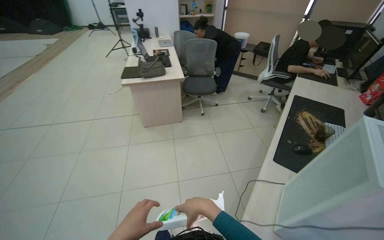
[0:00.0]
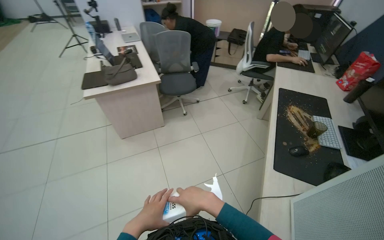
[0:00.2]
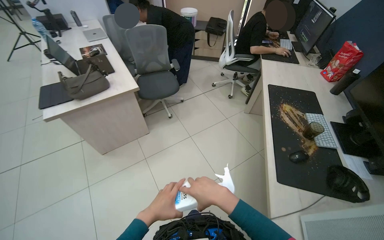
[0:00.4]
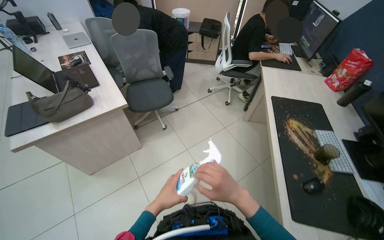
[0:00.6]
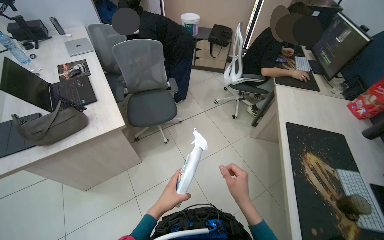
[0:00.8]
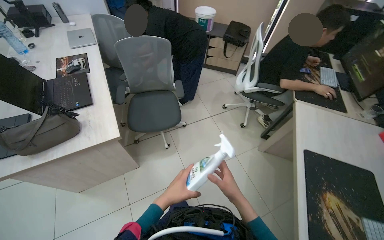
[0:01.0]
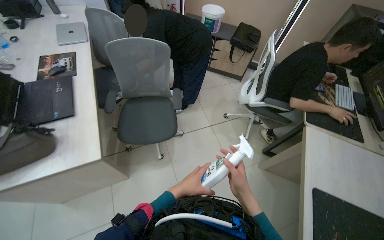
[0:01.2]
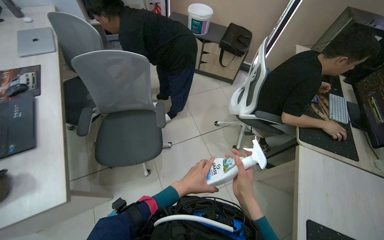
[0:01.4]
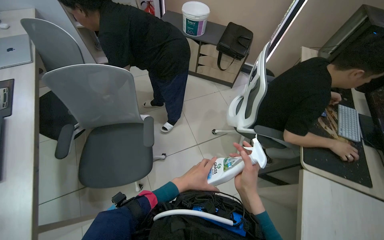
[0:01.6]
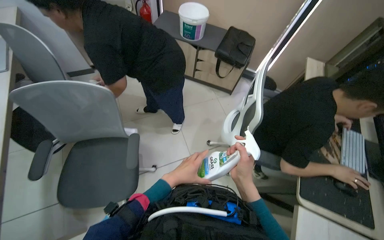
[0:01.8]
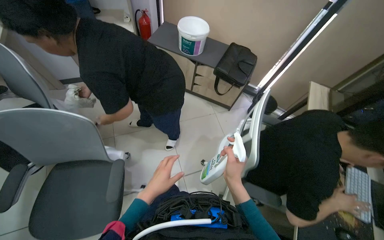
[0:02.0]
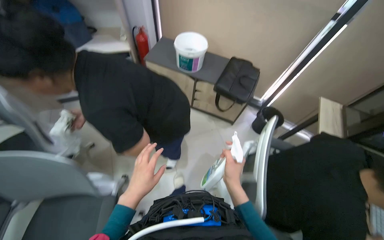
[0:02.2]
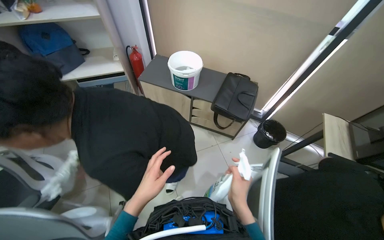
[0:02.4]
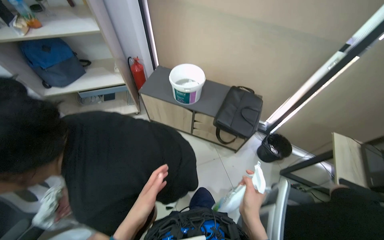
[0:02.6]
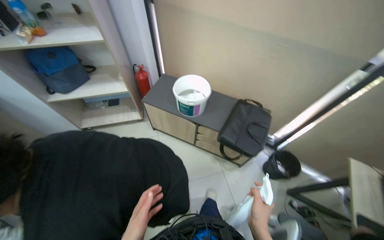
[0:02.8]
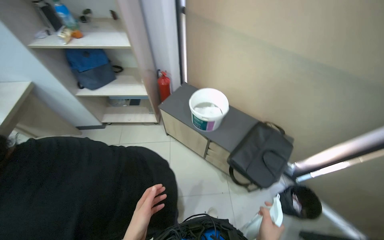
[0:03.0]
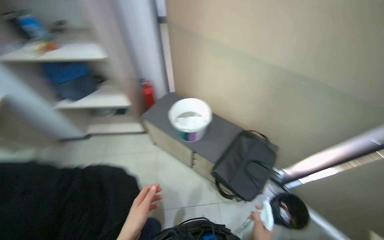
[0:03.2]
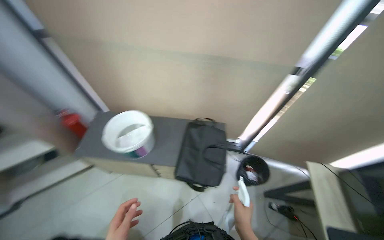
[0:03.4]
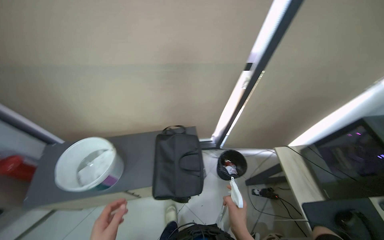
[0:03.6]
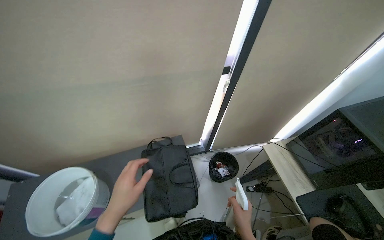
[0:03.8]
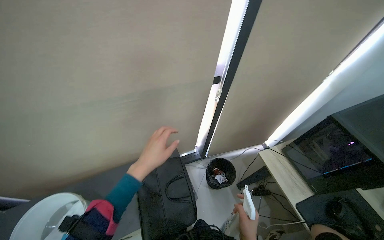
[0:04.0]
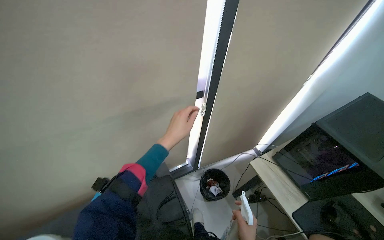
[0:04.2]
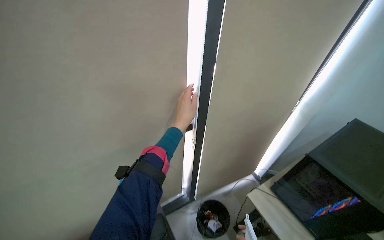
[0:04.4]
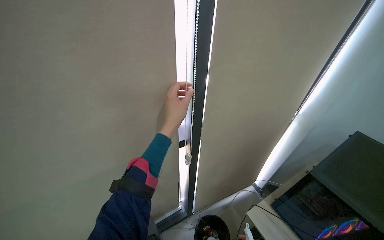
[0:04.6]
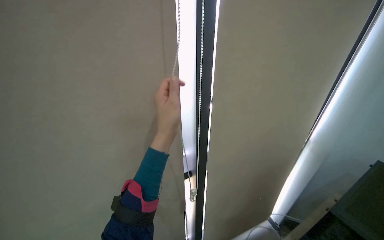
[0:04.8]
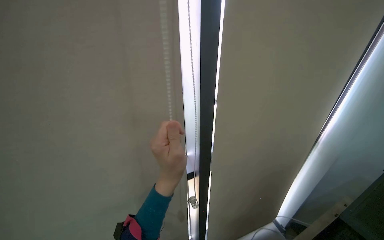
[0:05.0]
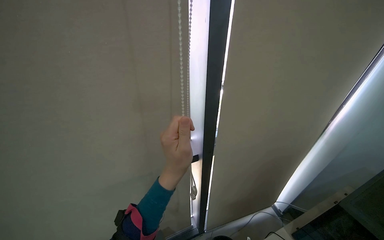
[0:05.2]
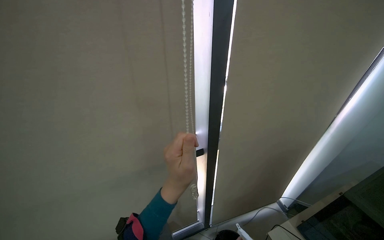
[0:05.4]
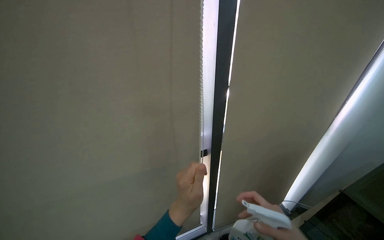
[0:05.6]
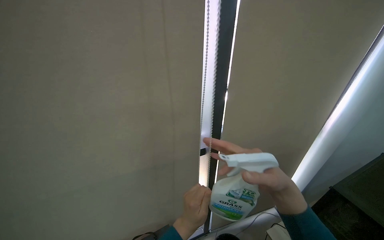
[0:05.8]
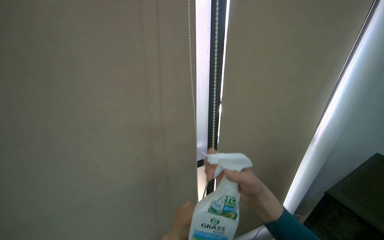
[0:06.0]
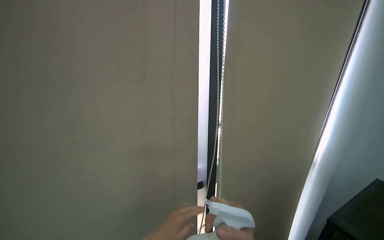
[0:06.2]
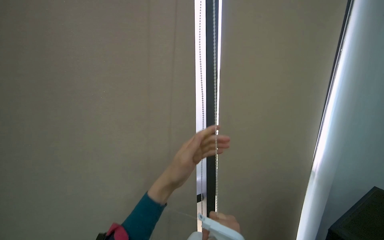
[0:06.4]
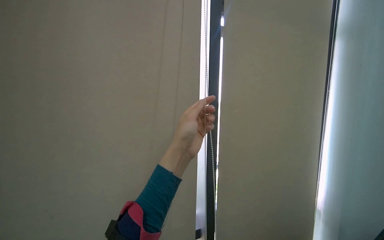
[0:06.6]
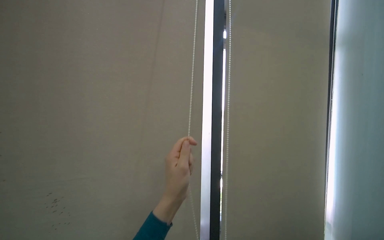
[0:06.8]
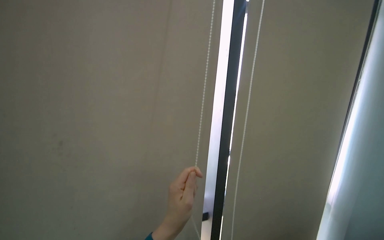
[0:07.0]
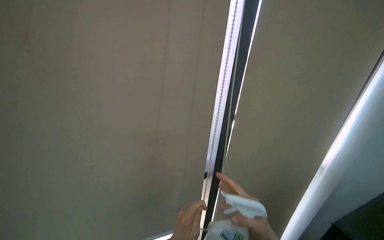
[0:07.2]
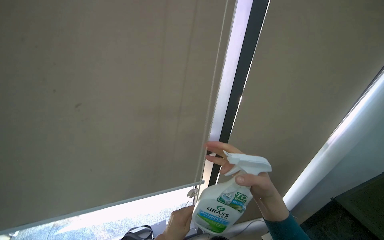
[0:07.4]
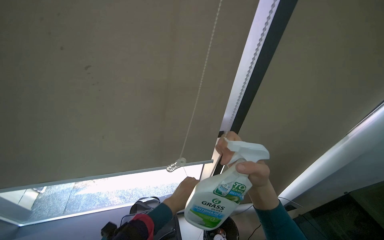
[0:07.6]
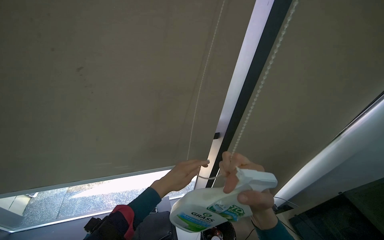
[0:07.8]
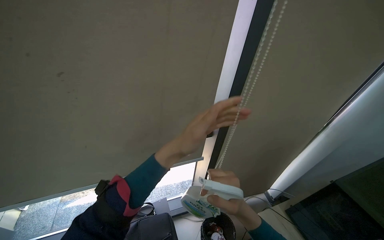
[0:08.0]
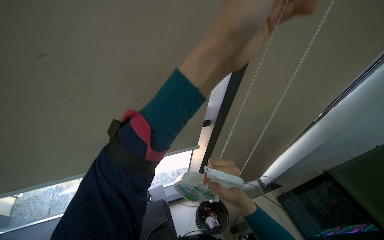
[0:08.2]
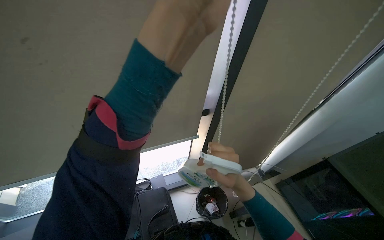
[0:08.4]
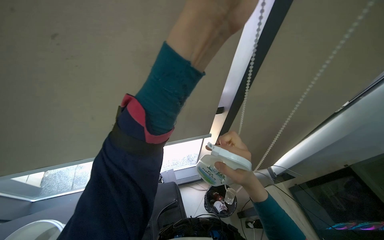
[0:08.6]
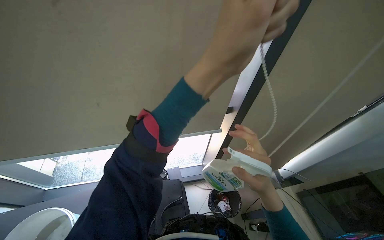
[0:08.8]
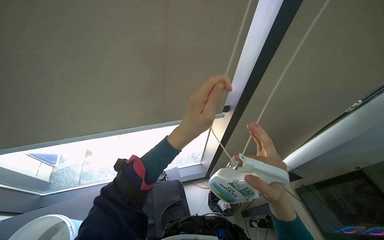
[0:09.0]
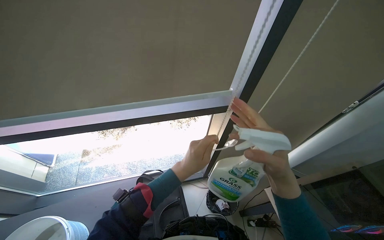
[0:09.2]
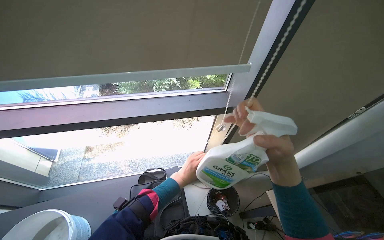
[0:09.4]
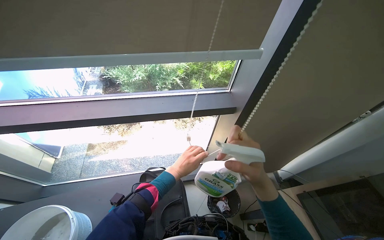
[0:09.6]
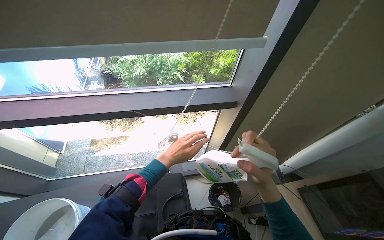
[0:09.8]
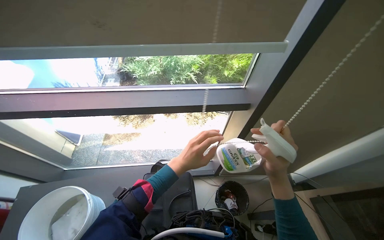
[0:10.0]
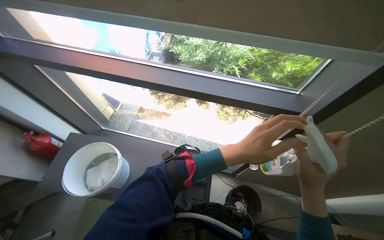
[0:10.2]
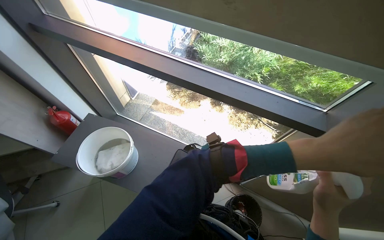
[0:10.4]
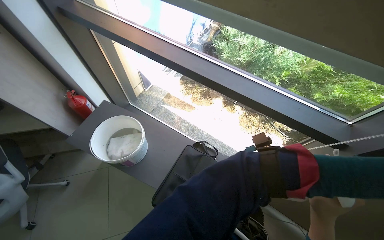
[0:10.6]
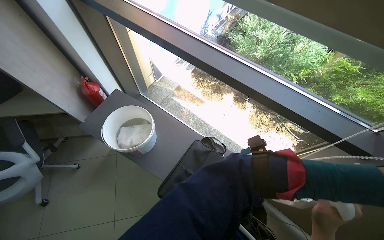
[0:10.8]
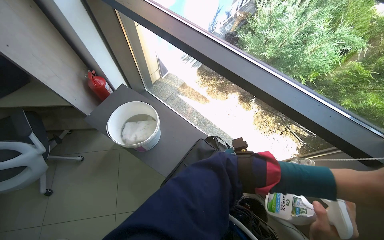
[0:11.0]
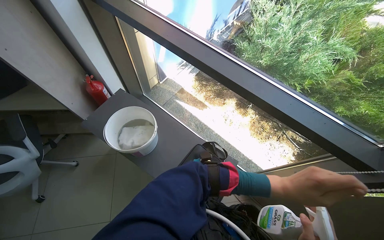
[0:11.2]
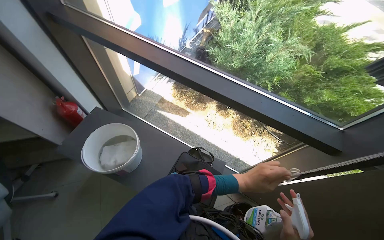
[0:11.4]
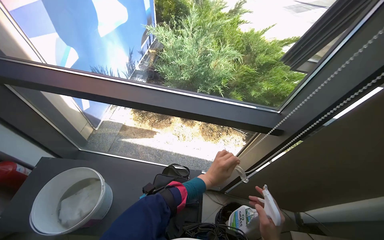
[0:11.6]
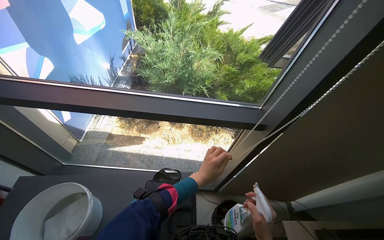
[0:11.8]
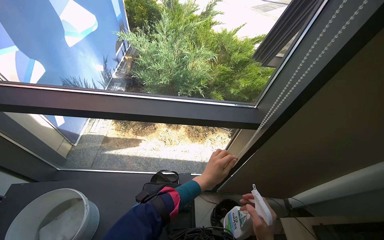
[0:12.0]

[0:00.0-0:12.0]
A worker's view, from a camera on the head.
Job: cleaning windows.
The whole recording: Cleaning window area. The worker picks up a spray bottle, adjusts the window blinds, sprays the window frames, and wipes them with a cloth.
0:00.0 to 0:01.6: The wearer moves about 1.5 m. The camera pitches downward, by approximately 15 degrees.
0:01.6 to 0:03.0: The head travels roughly 1 m. The head turns to the left by roughly 20 degrees.
0:03.0 to 0:04.4: The head travels roughly 60 cm. The wearer looks roughly 70 degrees further to the right.
0:04.4 to 0:06.0: The view tilts some 10 degrees upward.
0:07.6 to 0:09.0: The left hand goes approximately 30 cm to the right, nearer to the camera and up the picture.
0:09.0 to 0:10.4: The wearer looks about 35 degrees further to the left.
0:10.4 to 0:12.0: The wearer looks about 25 degrees further to the right.

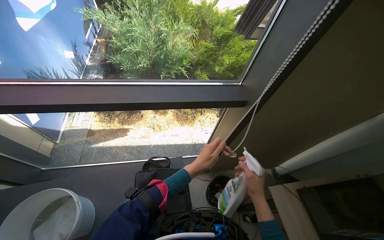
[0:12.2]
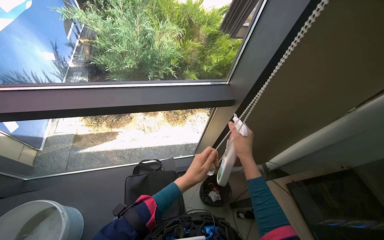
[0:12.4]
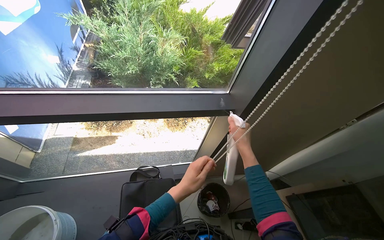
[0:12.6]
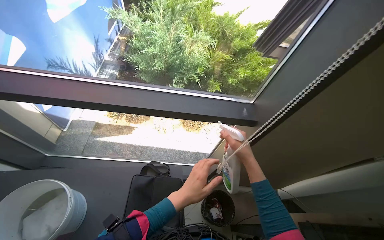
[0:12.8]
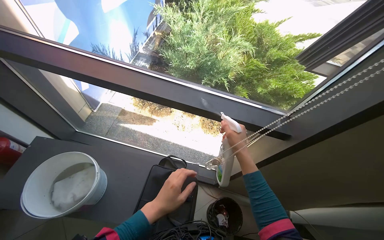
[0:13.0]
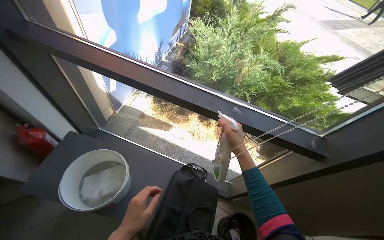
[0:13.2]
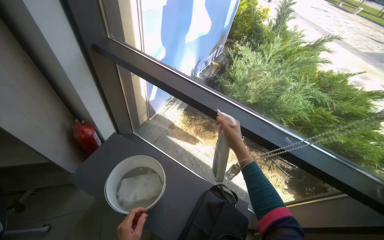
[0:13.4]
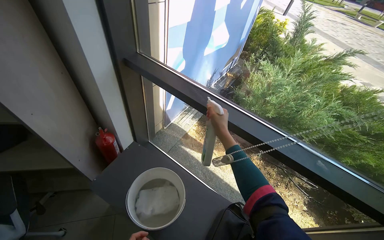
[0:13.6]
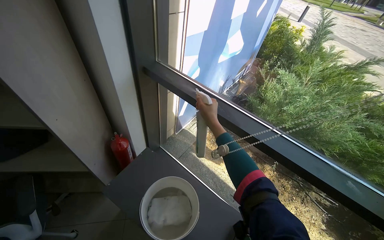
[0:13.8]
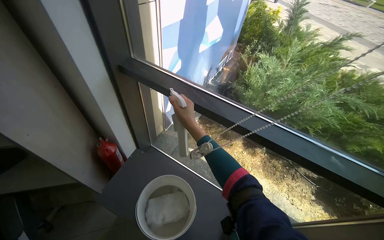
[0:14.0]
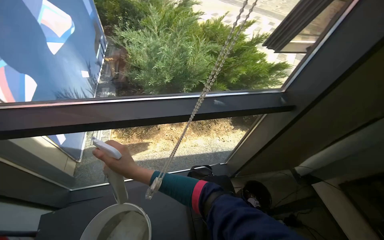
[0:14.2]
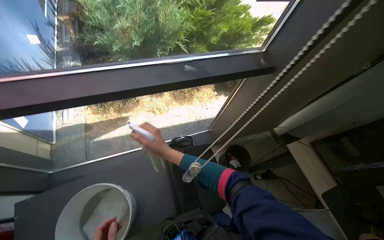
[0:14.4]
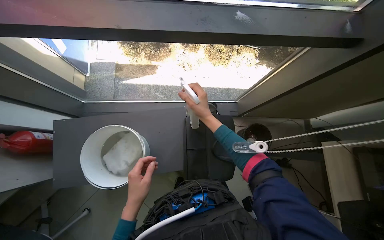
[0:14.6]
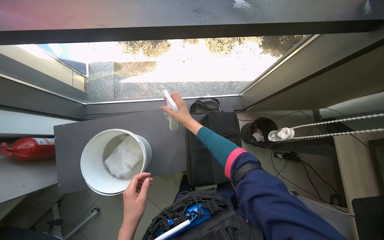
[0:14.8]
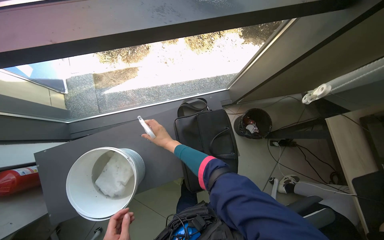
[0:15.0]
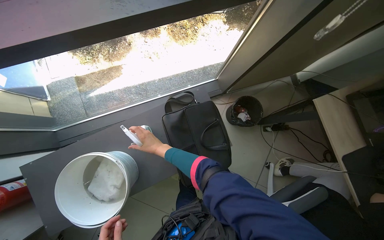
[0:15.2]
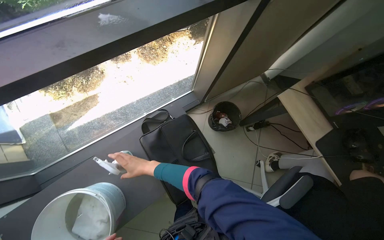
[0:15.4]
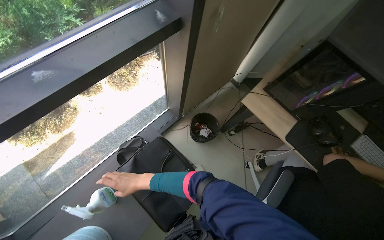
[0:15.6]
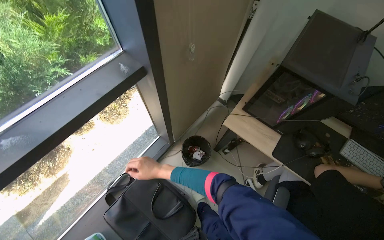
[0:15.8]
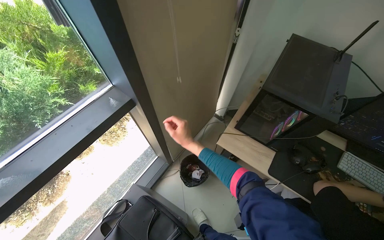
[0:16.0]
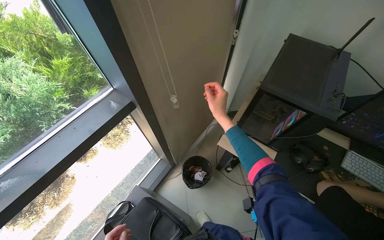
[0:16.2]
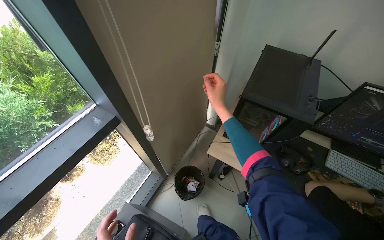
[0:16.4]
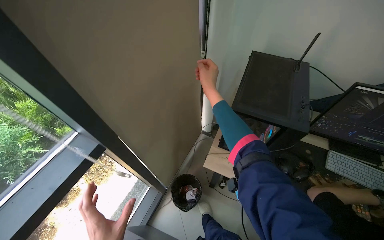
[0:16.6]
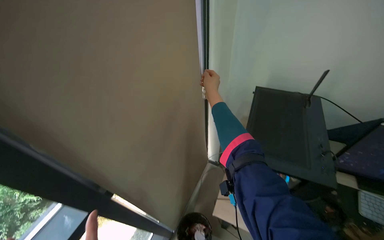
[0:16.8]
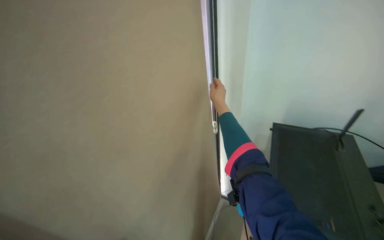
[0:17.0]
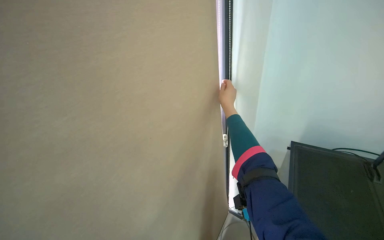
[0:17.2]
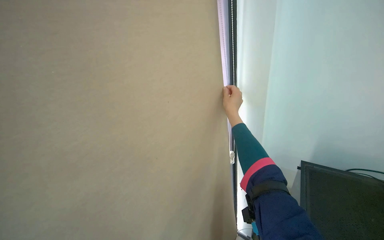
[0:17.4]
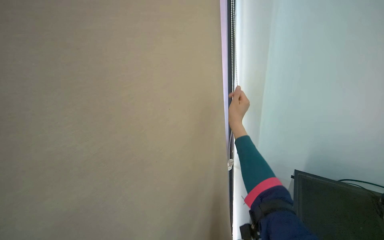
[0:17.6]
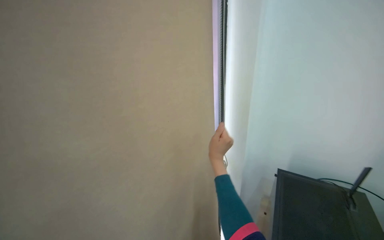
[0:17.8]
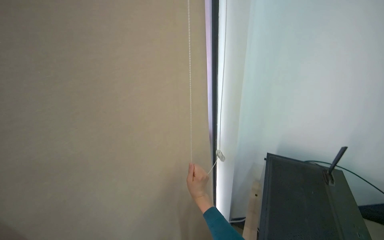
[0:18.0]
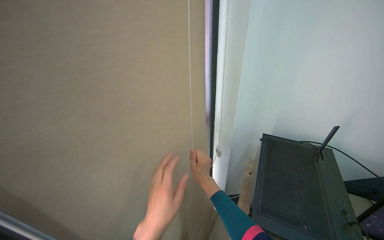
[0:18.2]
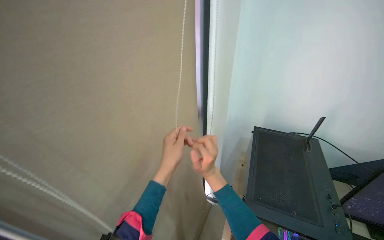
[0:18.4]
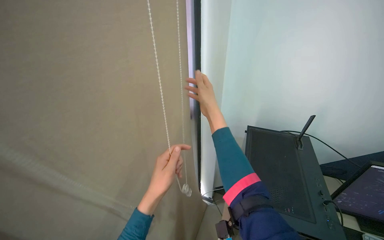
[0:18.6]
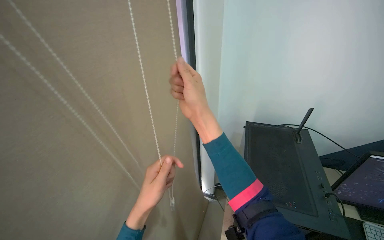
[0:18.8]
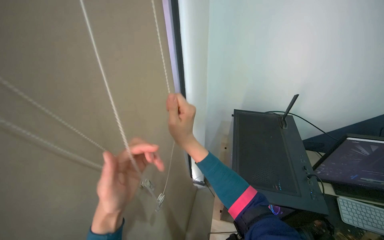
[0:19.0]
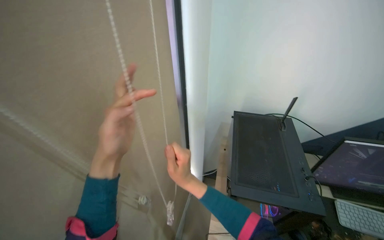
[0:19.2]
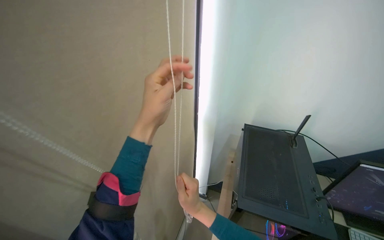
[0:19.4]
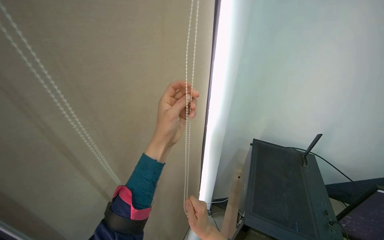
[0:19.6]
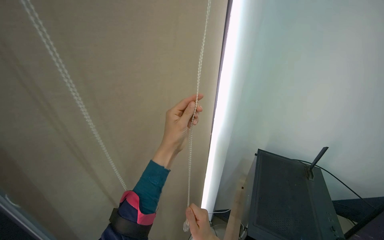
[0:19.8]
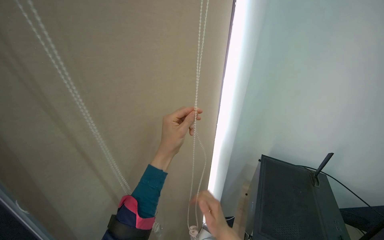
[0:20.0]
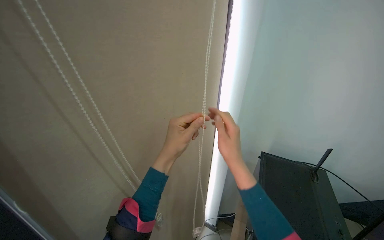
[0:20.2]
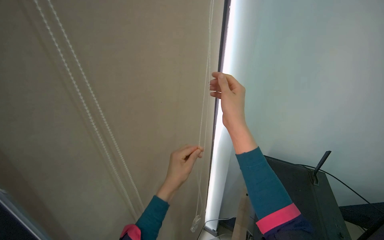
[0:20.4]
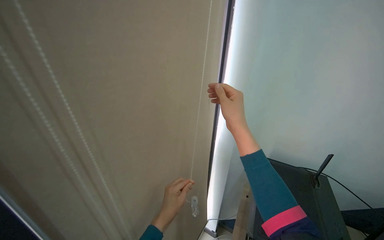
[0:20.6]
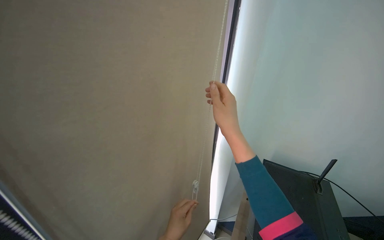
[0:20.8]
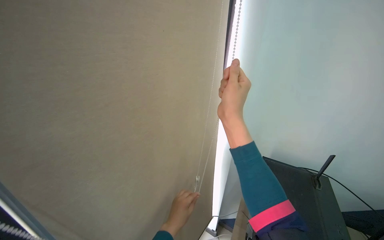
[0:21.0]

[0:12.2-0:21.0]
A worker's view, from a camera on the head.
Job: cleaning windows.
The whole recording: Cleaning window area. The worker picks up a spray bottle, adjusts the window blinds, sprays the window frames, and wipes them with a cloth.
0:12.2 to 0:13.6: The wearer moves roughly 40 cm. The wearer looks some 40 degrees further to the left. The camera pitches upward, by some 15 degrees.
0:13.6 to 0:15.2: The head rotates roughly 50 degrees to the right. The wearer looks about 40 degrees further downward.
0:15.2 to 0:16.6: The head travels approximately 50 cm. The wearer looks some 25 degrees further upward. The scene rotates counterclockwise by roughly 45 degrees.
0:16.6 to 0:18.0: The wearer looks some 20 degrees further upward. The right hand shifts approximately 10 cm to the left.
0:18.0 to 0:19.6: The right hand is displaced to the right by about 10 cm, and moves some 25 cm up the picture and comes back.
0:19.6 to 0:21.0: The left hand moves down the picture and farther from the camera, approximately 25 cm.
